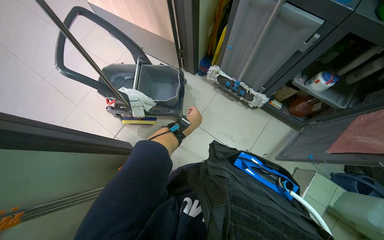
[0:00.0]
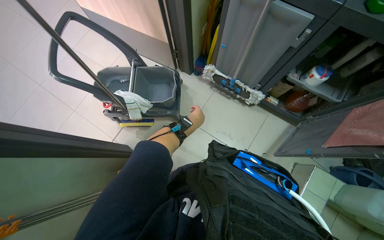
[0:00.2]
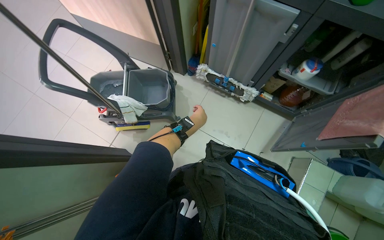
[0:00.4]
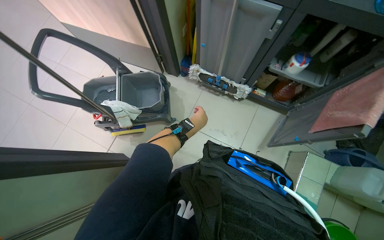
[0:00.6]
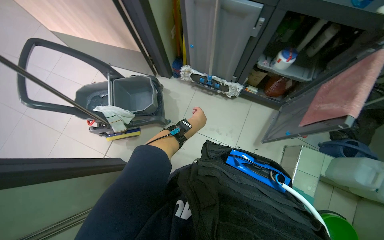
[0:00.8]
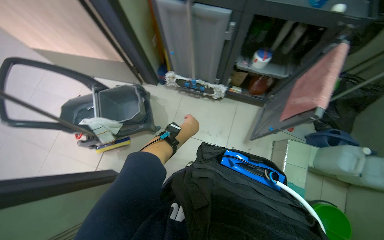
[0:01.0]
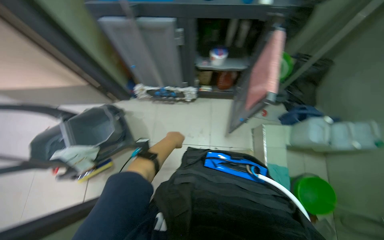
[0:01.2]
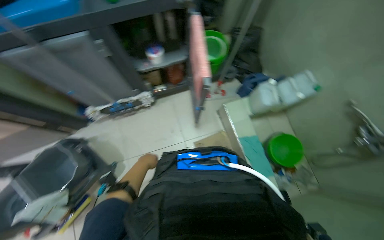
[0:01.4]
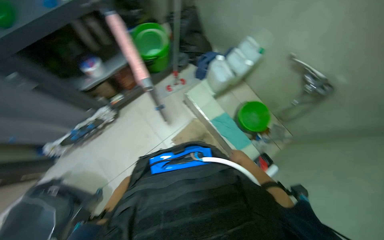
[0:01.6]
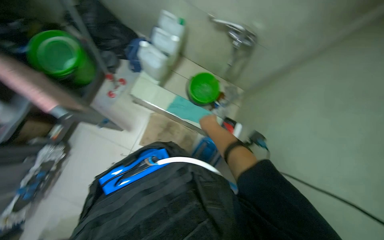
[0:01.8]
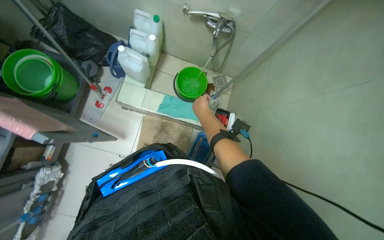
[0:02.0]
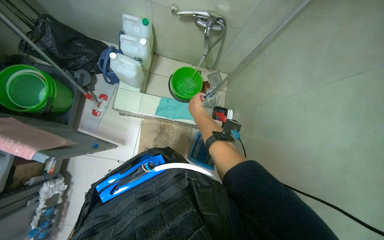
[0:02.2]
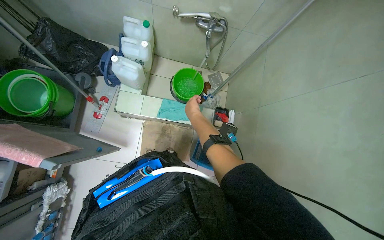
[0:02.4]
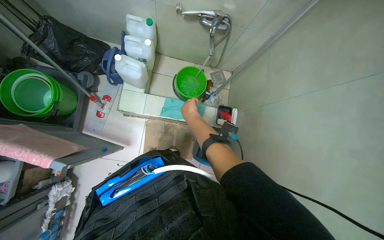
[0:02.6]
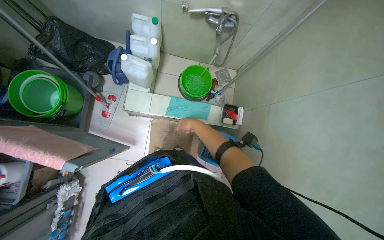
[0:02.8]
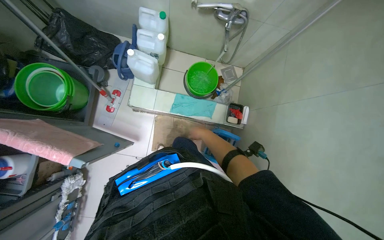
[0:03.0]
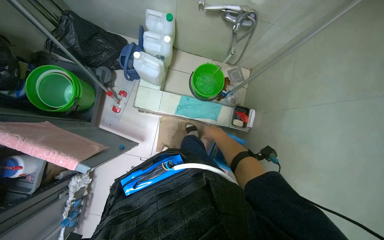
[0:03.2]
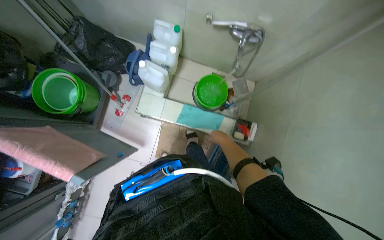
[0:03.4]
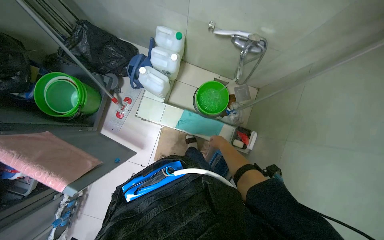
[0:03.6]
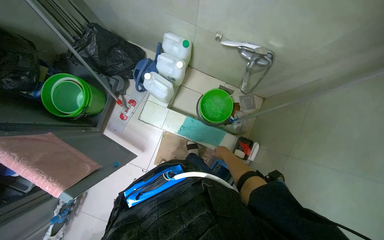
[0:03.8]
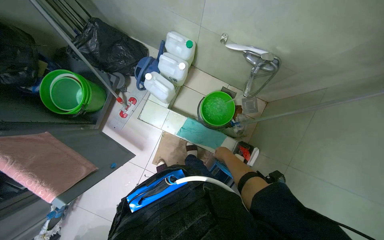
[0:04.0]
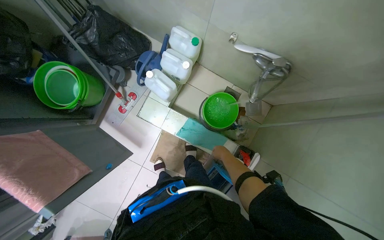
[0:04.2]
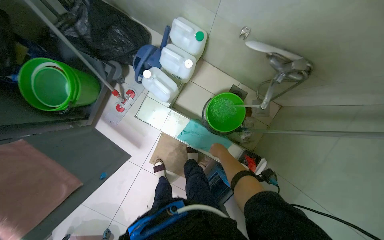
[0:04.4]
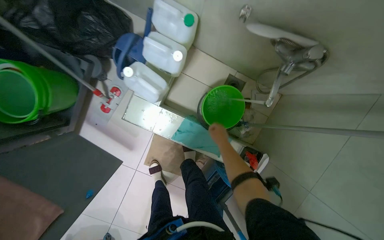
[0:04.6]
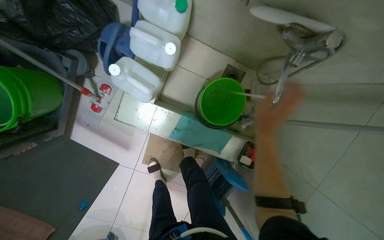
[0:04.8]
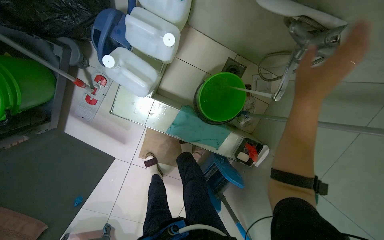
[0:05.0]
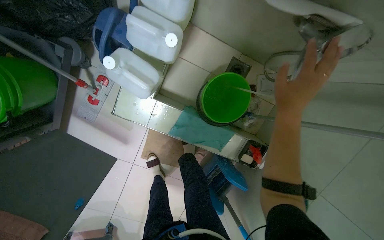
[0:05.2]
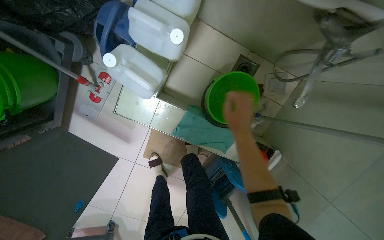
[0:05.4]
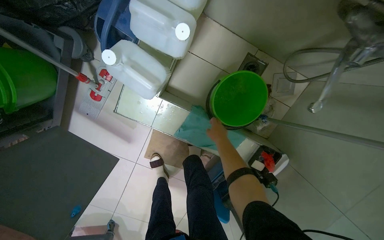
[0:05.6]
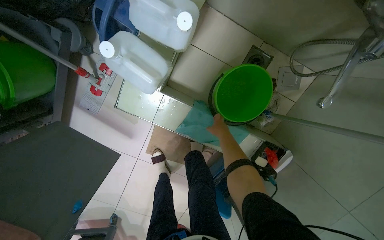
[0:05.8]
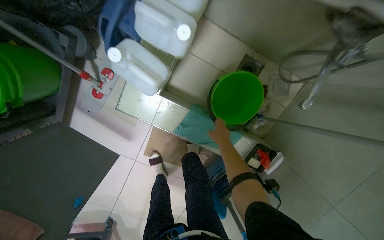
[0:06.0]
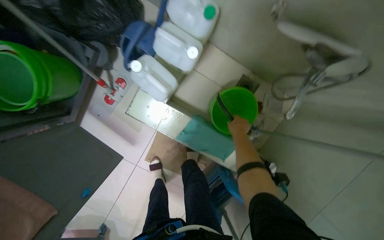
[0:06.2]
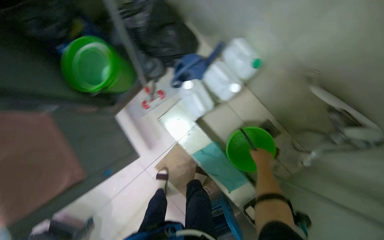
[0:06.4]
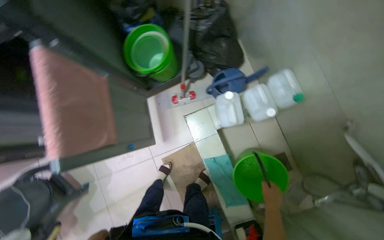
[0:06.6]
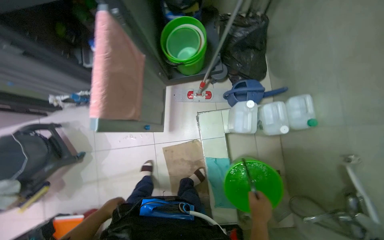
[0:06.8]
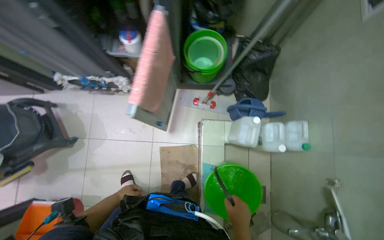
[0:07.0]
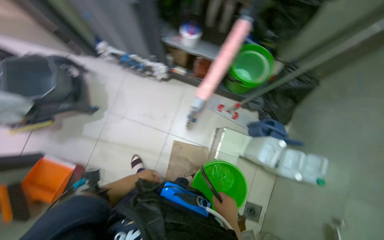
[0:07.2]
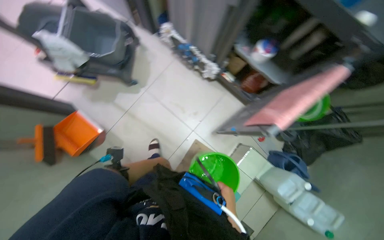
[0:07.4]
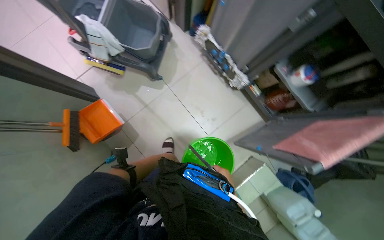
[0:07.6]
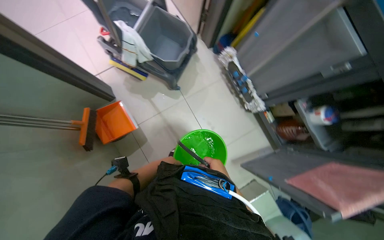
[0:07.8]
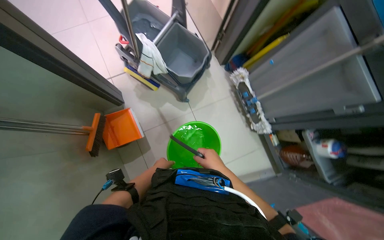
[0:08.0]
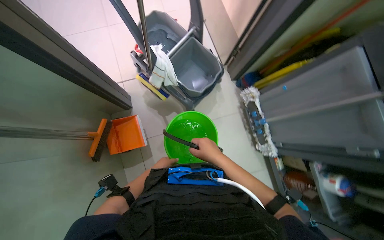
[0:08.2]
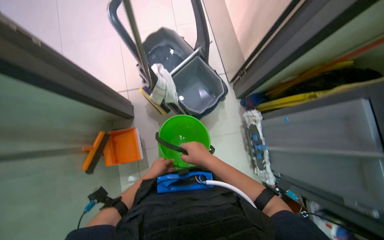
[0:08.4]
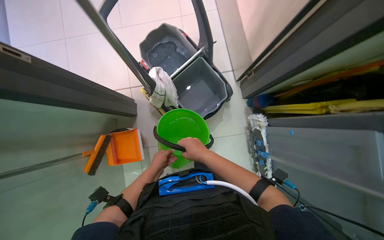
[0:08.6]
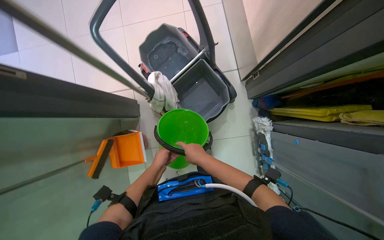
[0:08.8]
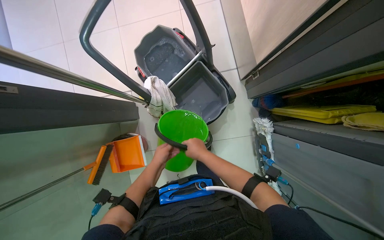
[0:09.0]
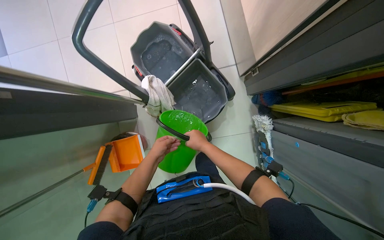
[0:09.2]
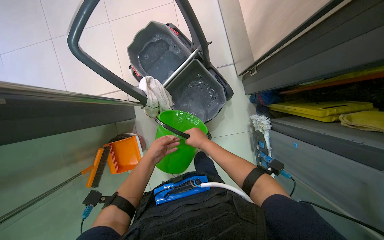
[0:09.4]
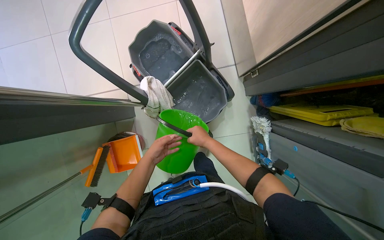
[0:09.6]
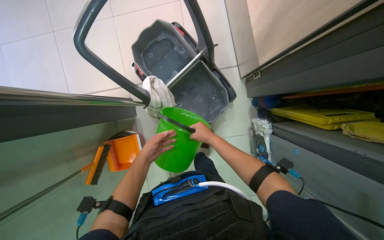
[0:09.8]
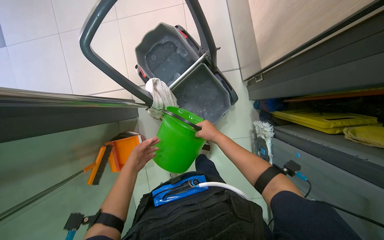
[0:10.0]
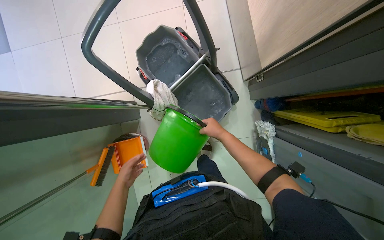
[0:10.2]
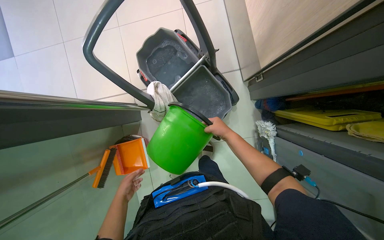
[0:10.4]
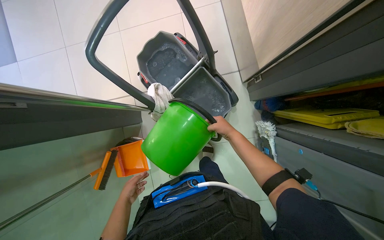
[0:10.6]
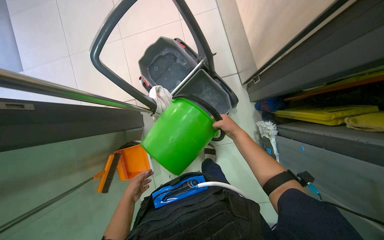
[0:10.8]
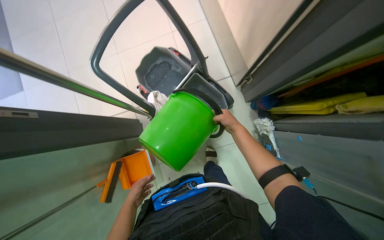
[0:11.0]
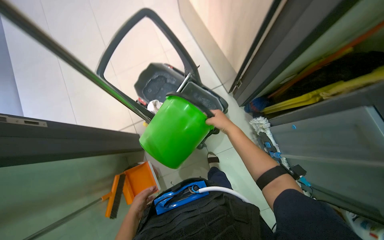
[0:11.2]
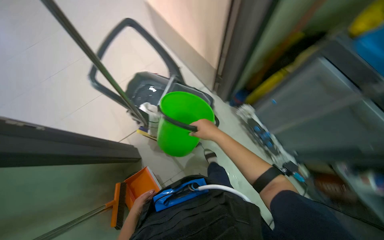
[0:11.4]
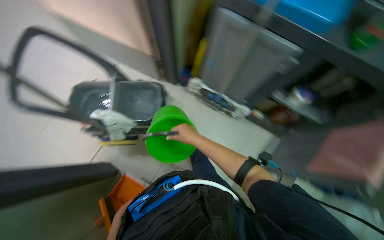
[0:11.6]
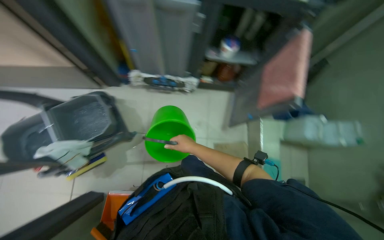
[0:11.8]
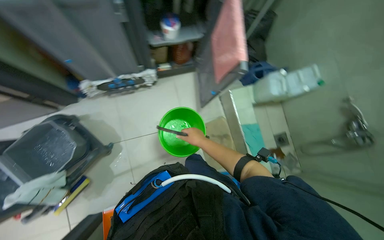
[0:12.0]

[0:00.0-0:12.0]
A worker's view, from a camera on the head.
Job: preparing cleaning supplies.
The whole recording: Preparing cleaning equipment. The worker fills the mop bucket with water, assembles the mop, gathers cleaning cloths and spray bottles, and organizes towels.
0:00.0 to 0:01.6: The head travels approximately 50 cm. The wearer looks roughly 75 degrees further to the right.
0:01.6 to 0:03.0: The wearer's head swings approximately 40 degrees to the right.
0:03.0 to 0:04.4: The head travels some 40 cm.
0:04.4 to 0:06.0: The wearer looks some 15 degrees further downward. The right hand is displaced up the picture by about 10 cm.
0:06.0 to 0:07.6: The camera is carried roughly 1 m. The view tips upward by some 15 degrees. Everything in view rotates about 115 degrees clockwise.
0:07.6 to 0:09.0: The wearer moves approximately 60 cm. The head turns to the left by roughly 30 degrees.
0:09.0 to 0:10.4: The right hand moves up the picture, roughly 10 cm.
0:10.4 to 0:12.0: The head travels roughly 80 cm. The head turns to the right by approximately 95 degrees.

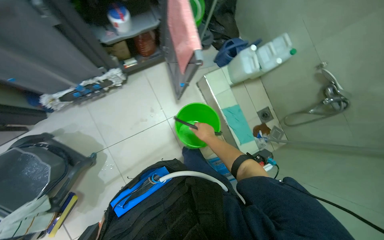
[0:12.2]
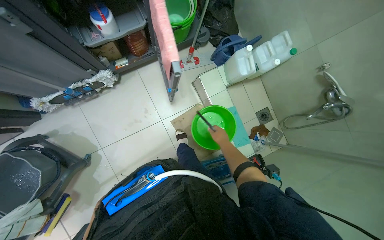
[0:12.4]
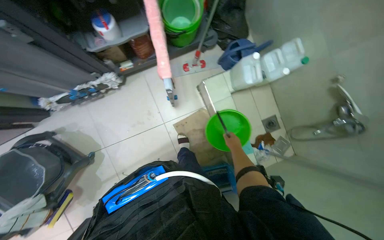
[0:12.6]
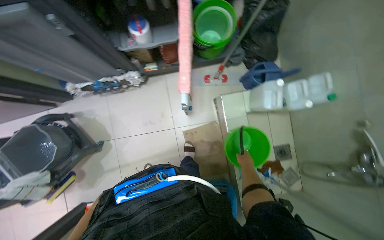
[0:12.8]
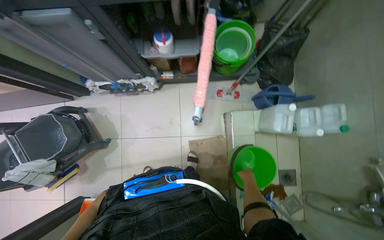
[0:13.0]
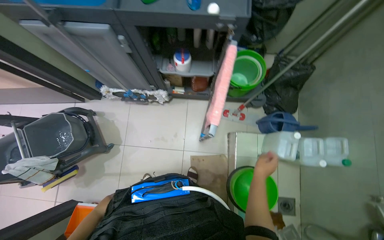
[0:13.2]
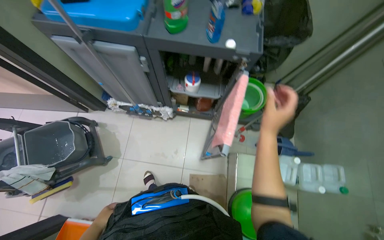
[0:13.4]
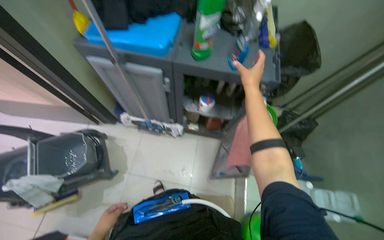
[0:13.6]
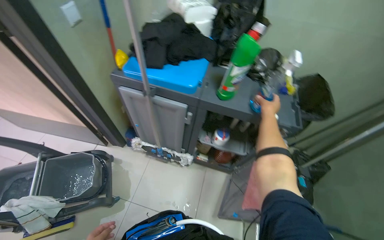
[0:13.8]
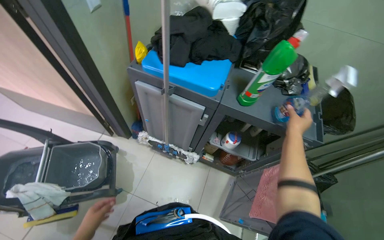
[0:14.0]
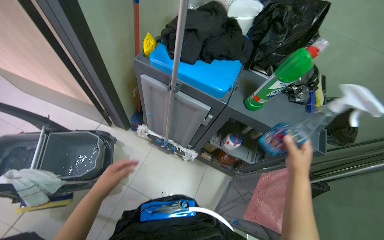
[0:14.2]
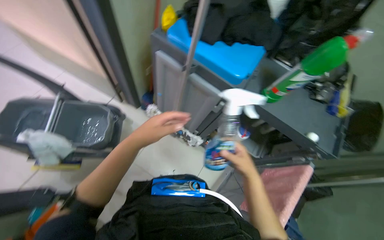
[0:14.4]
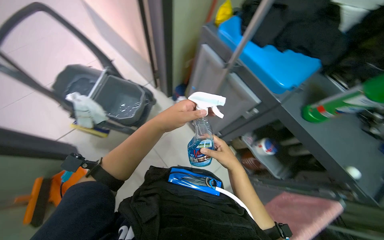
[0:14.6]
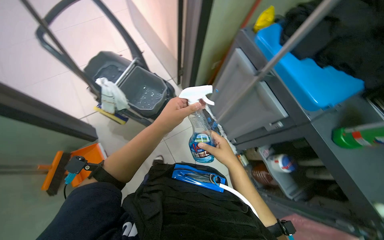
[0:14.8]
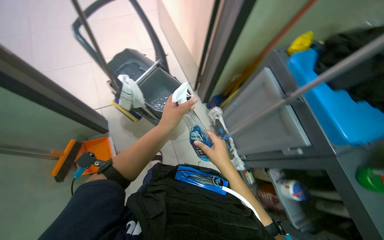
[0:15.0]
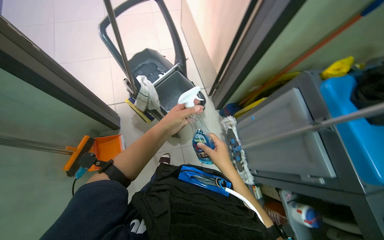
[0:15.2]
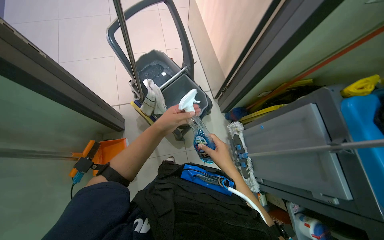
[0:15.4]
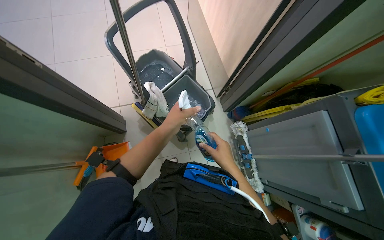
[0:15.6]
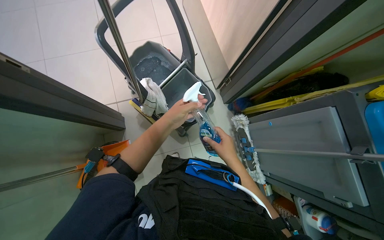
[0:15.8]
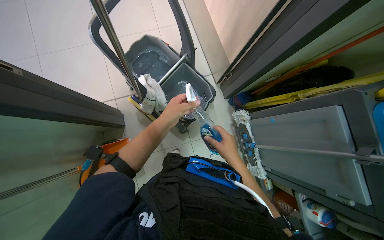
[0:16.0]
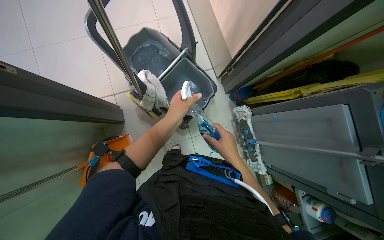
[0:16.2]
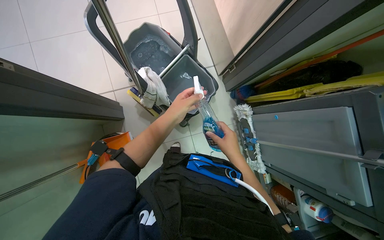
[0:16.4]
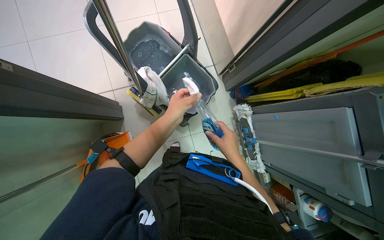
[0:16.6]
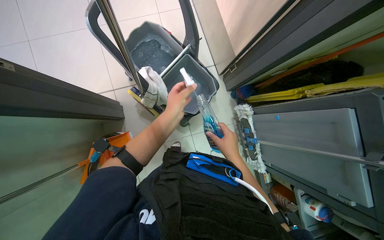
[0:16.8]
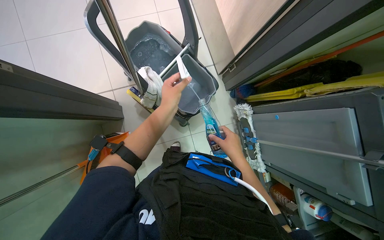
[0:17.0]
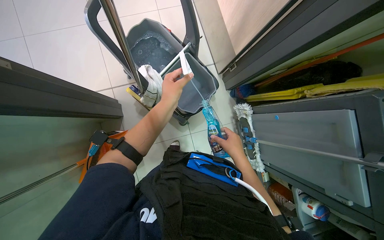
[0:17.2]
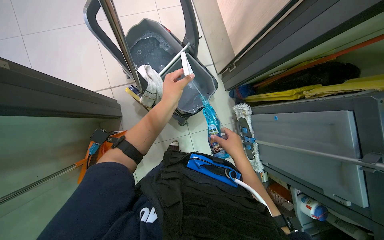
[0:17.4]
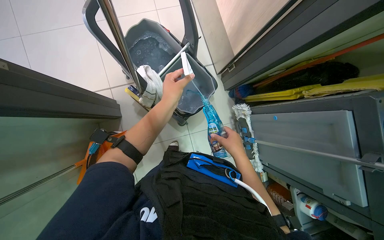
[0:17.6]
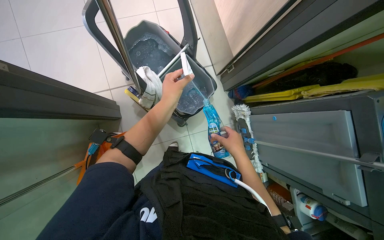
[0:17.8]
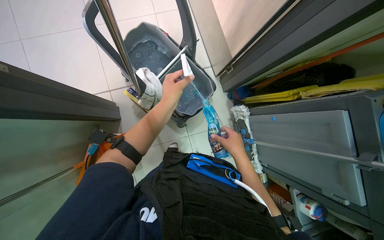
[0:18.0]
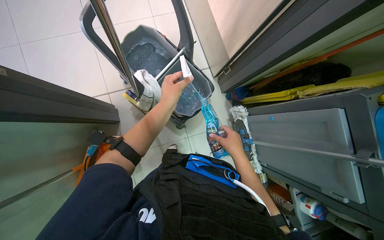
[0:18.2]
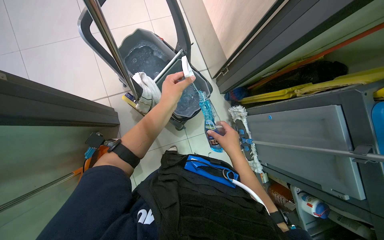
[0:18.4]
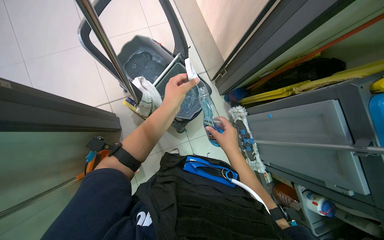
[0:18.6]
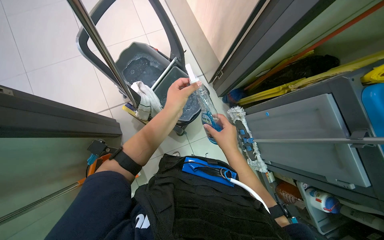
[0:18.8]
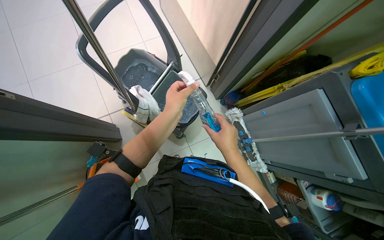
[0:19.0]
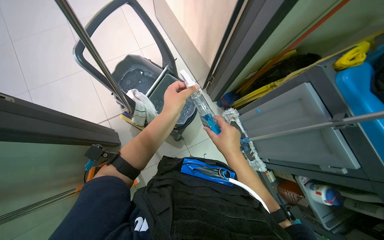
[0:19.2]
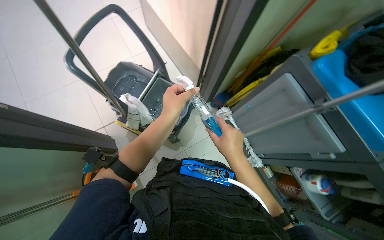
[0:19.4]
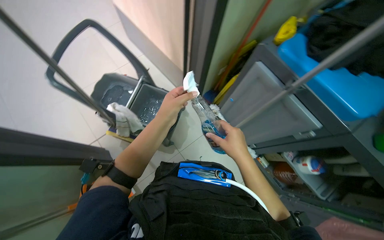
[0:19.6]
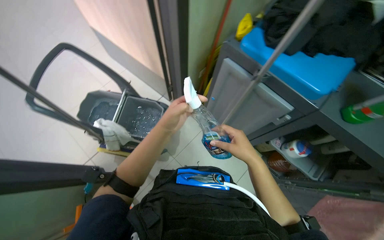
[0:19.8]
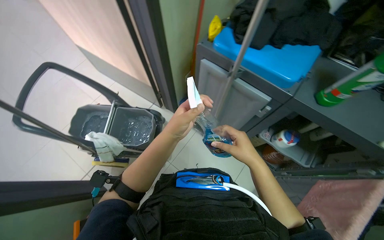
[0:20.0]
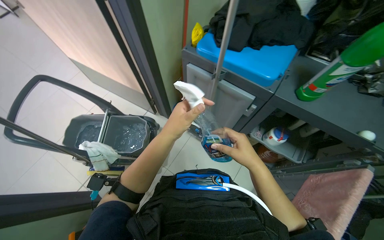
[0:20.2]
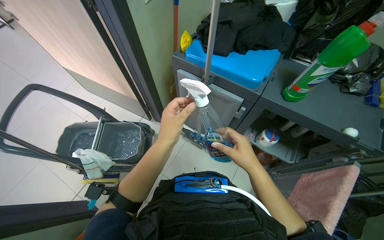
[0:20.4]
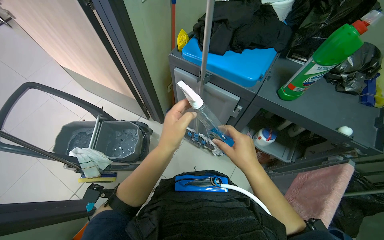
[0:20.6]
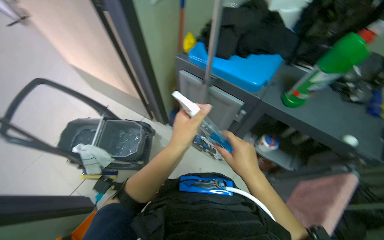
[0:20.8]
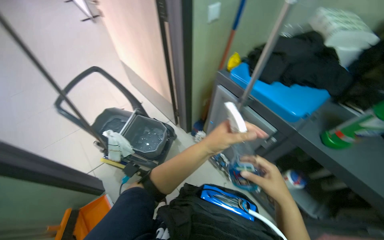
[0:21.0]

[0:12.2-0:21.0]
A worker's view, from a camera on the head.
Job: preparing cleaning supplies.
The whole recording: Preparing cleaning equipment. The worker fills the mop bucket with water, assembles the mop, gathers cleaning cloths and spray bottles, and organizes towels.
0:12.2 to 0:13.6: The view tilts some 20 degrees upward. Everything in view rotates approximately 40 degrees clockwise.
0:13.6 to 0:15.2: The wearer's head swings some 65 degrees to the left.
0:15.2 to 0:16.6: The camera pitches downward, by some 15 degrees.
0:16.6 to 0:18.0: The hands work in one place, with small movements.
0:18.0 to 0:19.6: The camera pitches upward, by some 15 degrees. The right hand heads nearer to the camera, covering approximately 10 cm.
0:19.6 to 0:21.0: The view tips upward by some 15 degrees. Both hands move to the right, roughly 30 cm.
